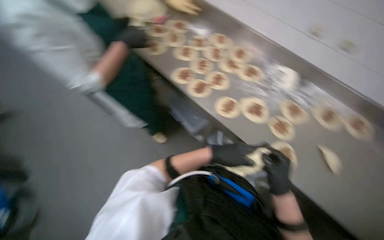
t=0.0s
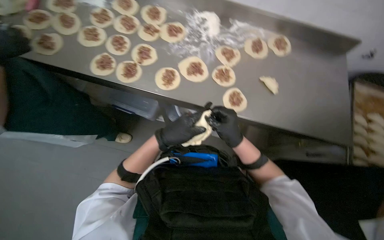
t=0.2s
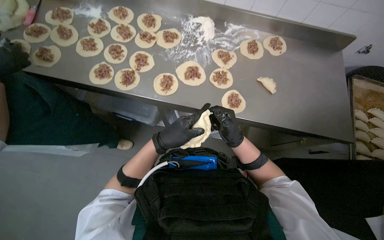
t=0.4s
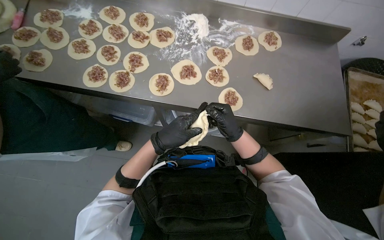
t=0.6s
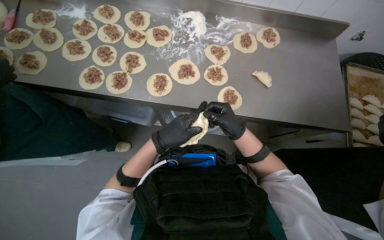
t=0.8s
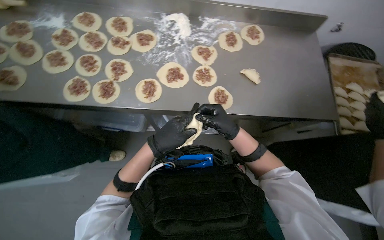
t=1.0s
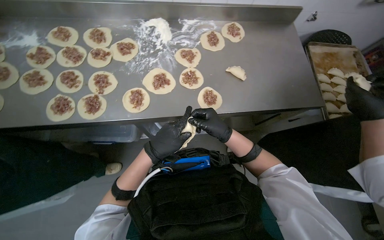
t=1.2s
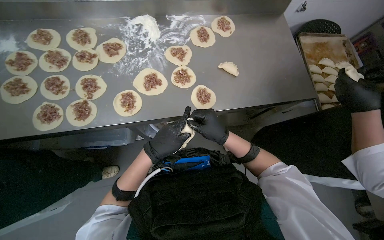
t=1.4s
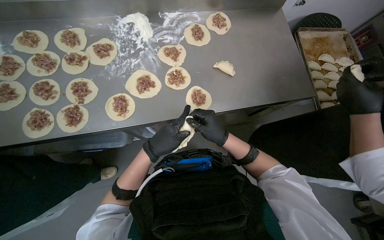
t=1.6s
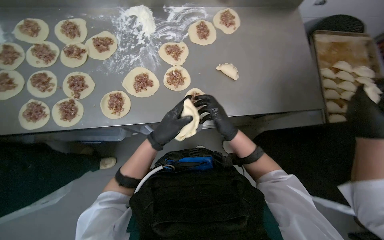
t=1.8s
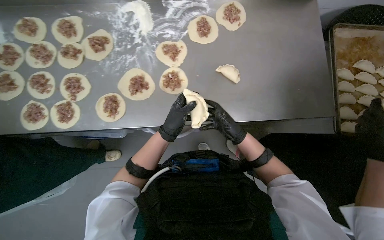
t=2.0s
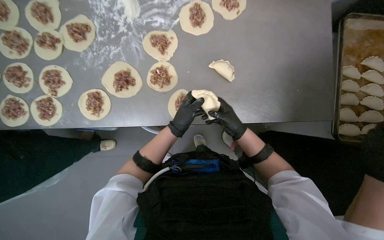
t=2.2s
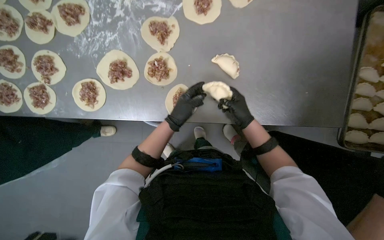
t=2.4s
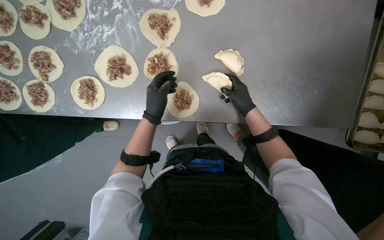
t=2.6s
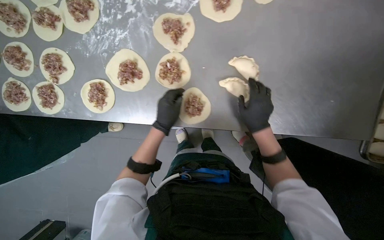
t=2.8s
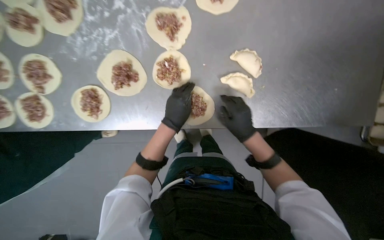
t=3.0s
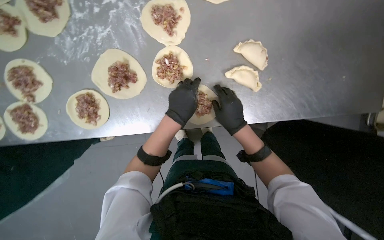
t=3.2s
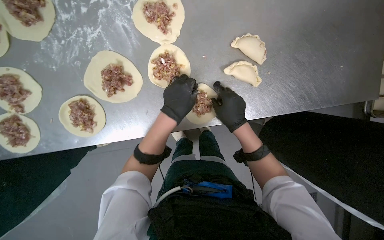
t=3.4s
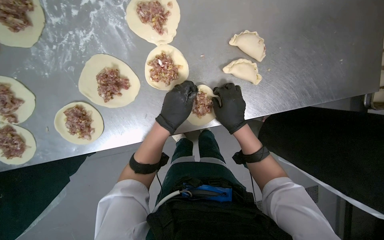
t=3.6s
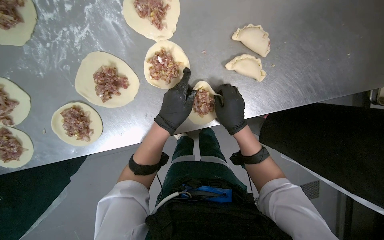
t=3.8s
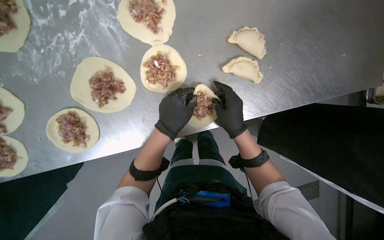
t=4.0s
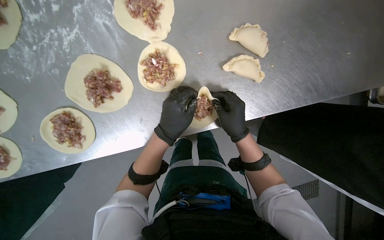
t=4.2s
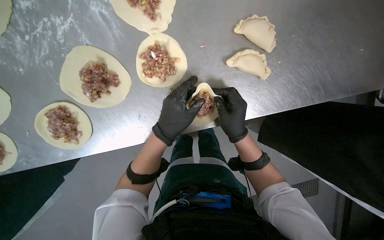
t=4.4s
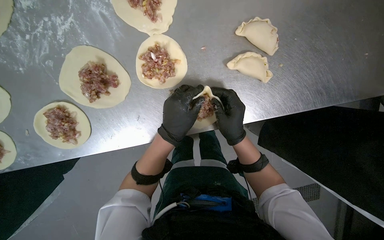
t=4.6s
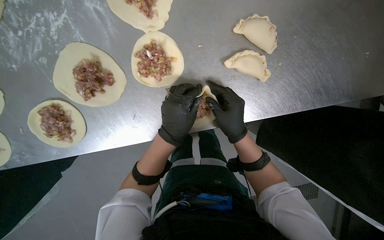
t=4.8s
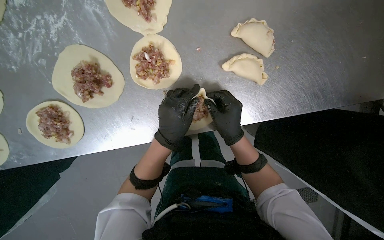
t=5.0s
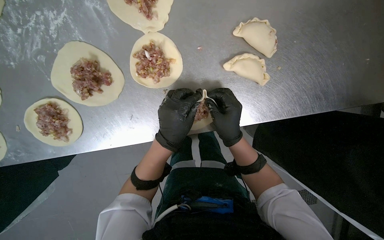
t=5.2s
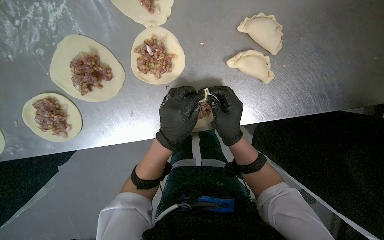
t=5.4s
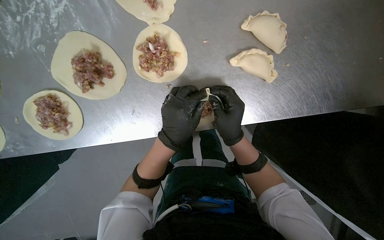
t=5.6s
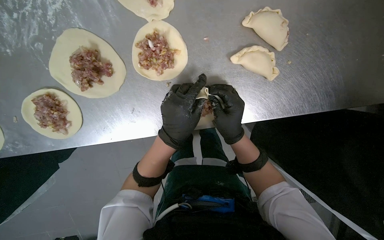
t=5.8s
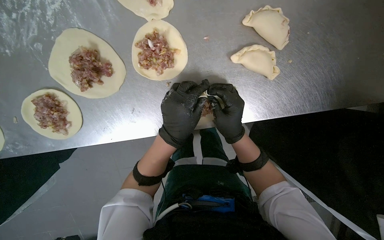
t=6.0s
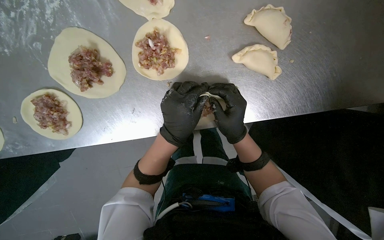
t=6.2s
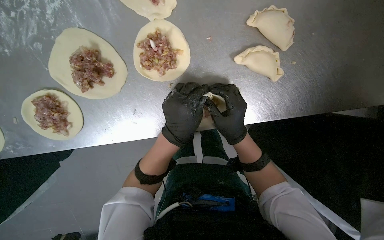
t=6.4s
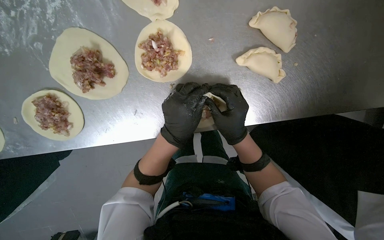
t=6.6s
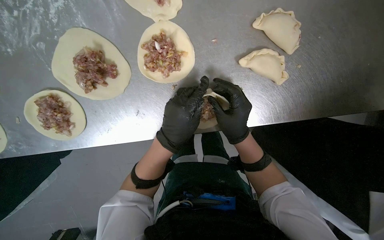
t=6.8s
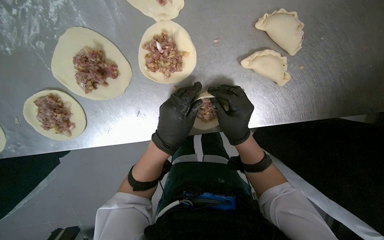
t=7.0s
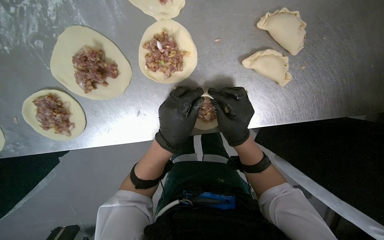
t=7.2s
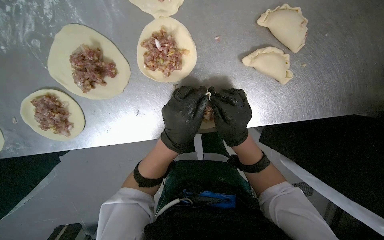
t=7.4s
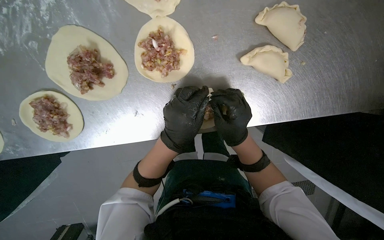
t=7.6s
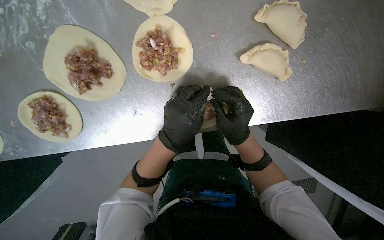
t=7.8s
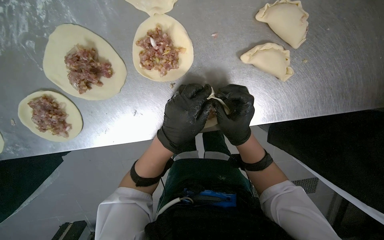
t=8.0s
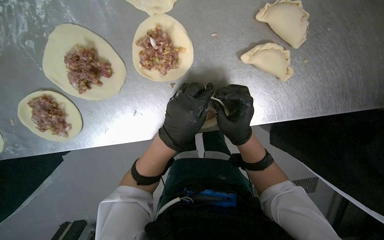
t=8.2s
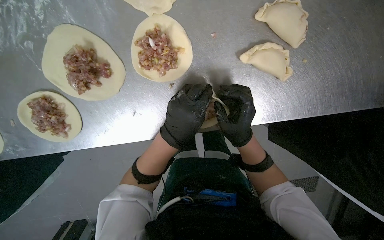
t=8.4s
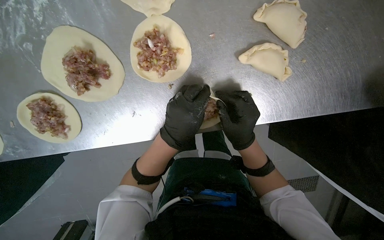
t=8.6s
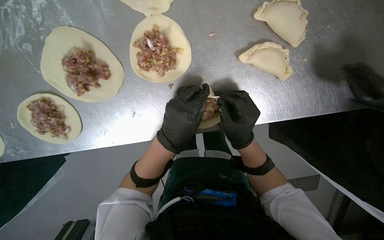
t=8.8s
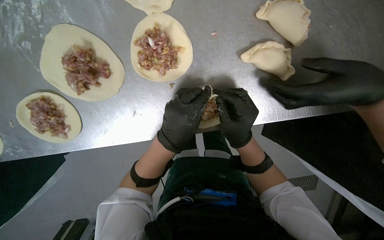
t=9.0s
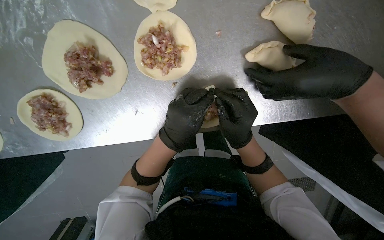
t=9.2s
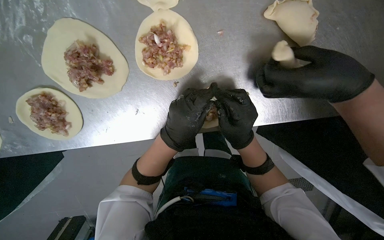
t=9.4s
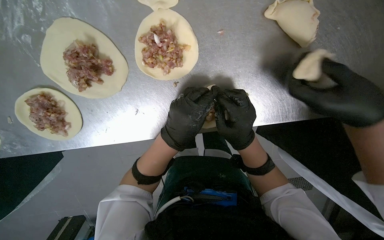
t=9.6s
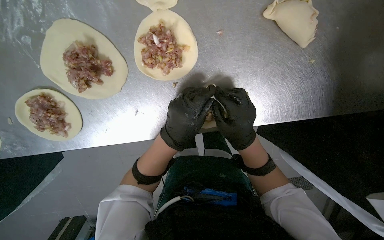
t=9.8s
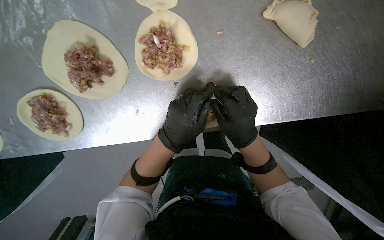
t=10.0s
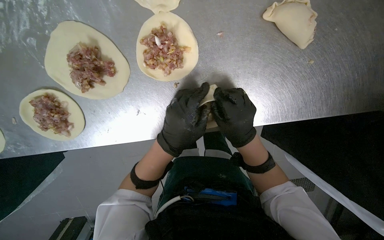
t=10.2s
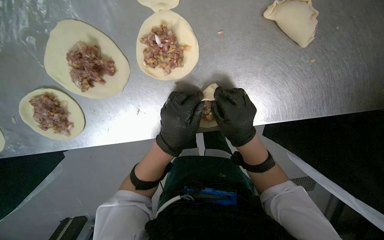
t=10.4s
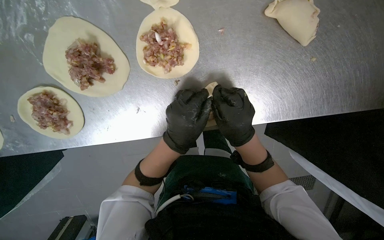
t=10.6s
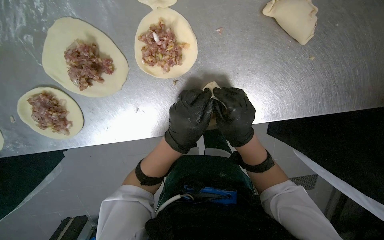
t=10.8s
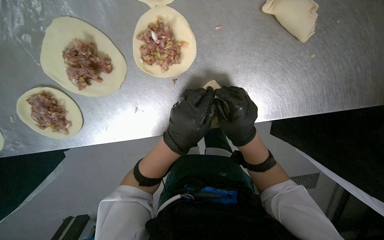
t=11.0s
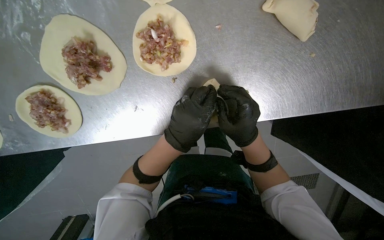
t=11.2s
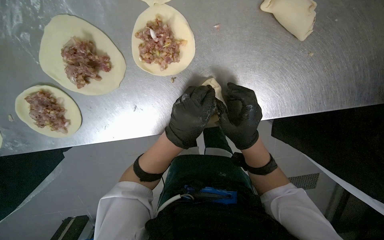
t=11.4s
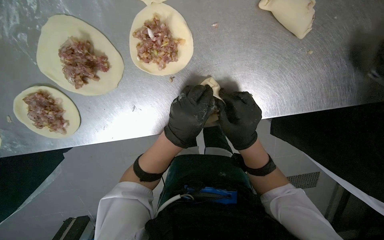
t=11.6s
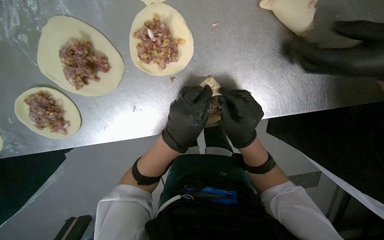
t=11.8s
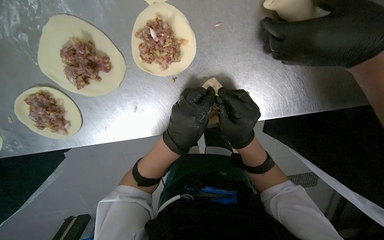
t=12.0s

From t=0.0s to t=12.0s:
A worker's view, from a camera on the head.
Job: preparing food.
The whole recording: Sealing meat-filled dumplings. The worker continues sealing meat-filled dough circles, pinching the edges to form a braided pattern.
From t=0.0s to t=1.6s: The head turns to the right by some 55 degrees. The wearer looks roughly 15 degrees further downward.
From t=1.6s to t=3.0s: The wearer looks about 20 degrees further downward. The left hand goes about 25 cm up the picture and to the right. Meanwhile the right hand heads to the right, covering approximately 15 cm.
From t=3.0s to t=6.0s: The hands make small movements and keep their place.
From t=6.0s to t=12.0s: The hands work in one place, with small movements.

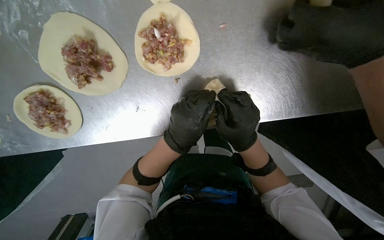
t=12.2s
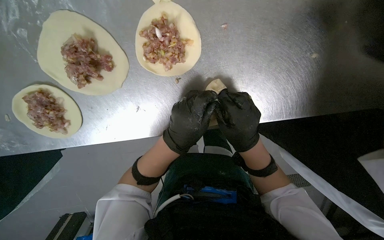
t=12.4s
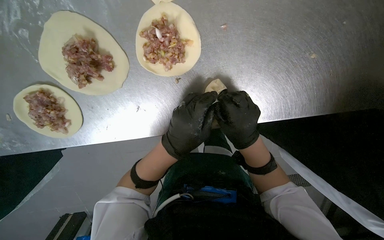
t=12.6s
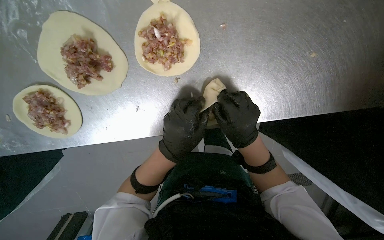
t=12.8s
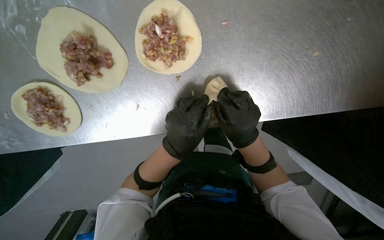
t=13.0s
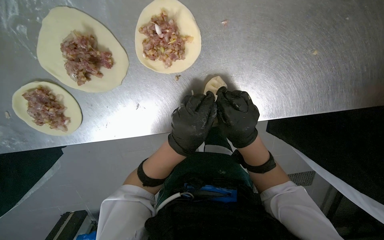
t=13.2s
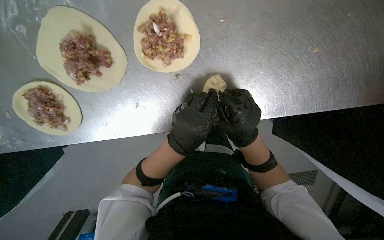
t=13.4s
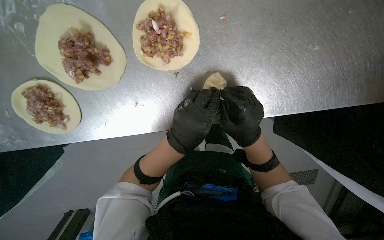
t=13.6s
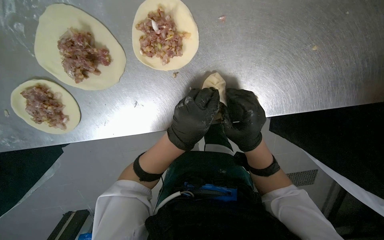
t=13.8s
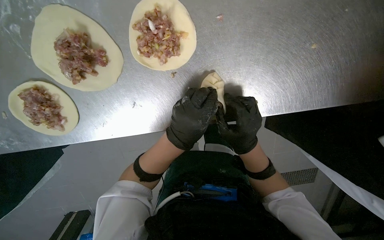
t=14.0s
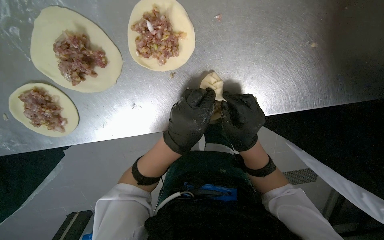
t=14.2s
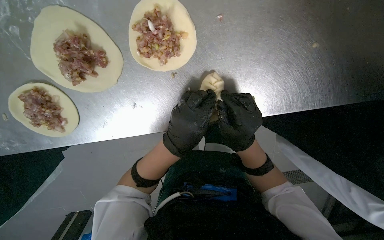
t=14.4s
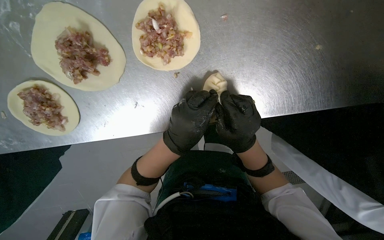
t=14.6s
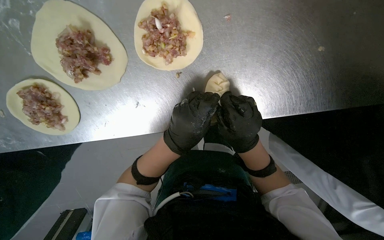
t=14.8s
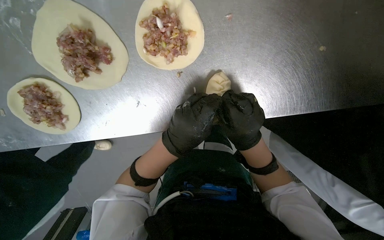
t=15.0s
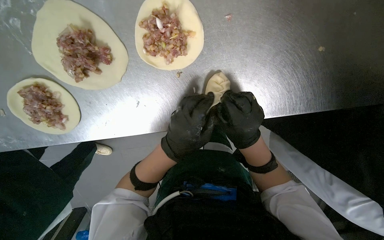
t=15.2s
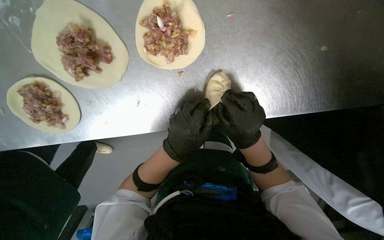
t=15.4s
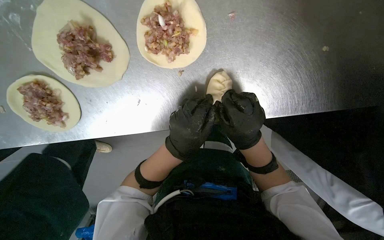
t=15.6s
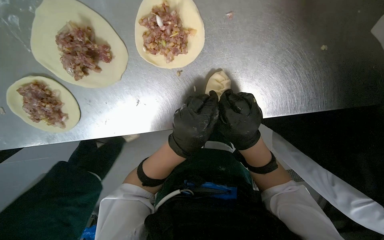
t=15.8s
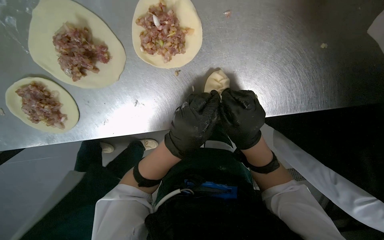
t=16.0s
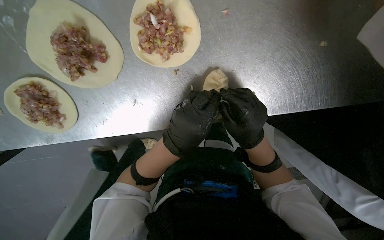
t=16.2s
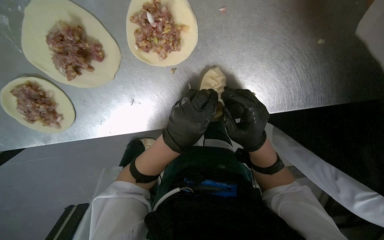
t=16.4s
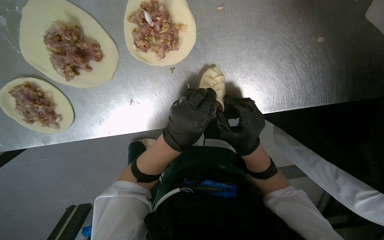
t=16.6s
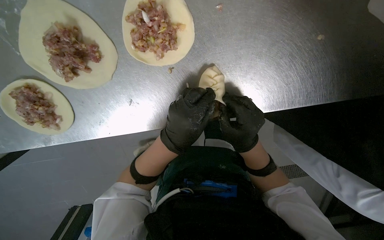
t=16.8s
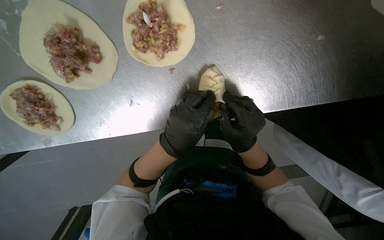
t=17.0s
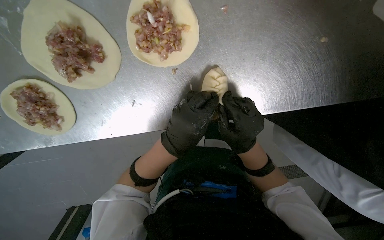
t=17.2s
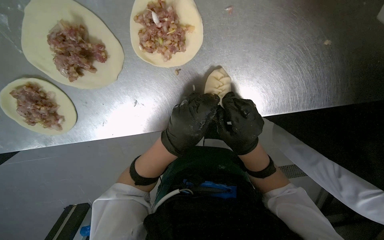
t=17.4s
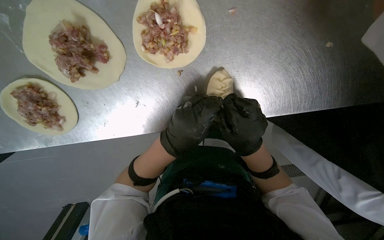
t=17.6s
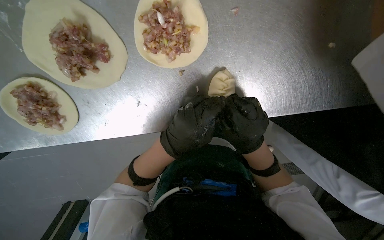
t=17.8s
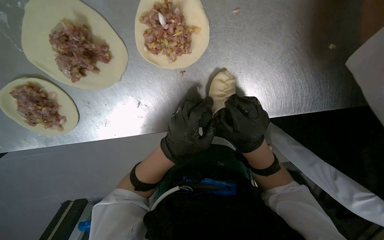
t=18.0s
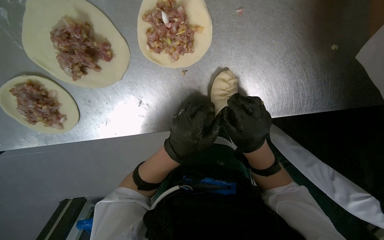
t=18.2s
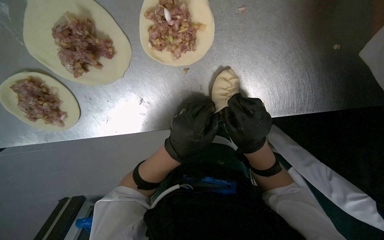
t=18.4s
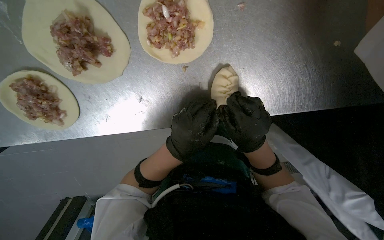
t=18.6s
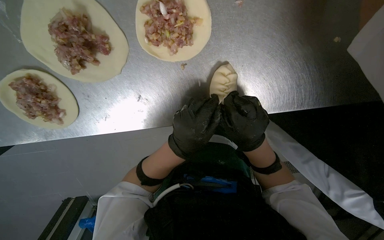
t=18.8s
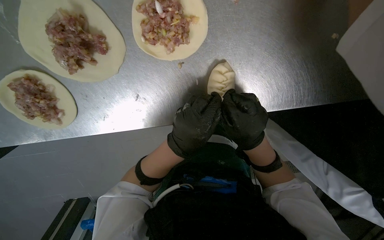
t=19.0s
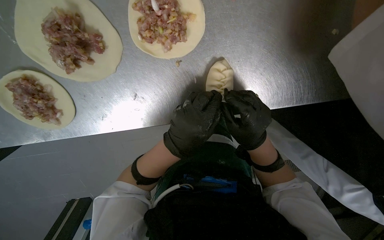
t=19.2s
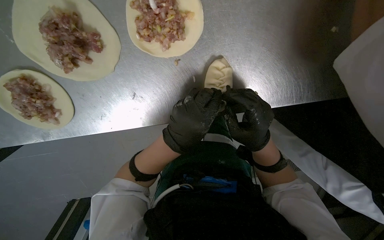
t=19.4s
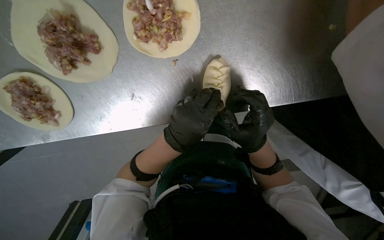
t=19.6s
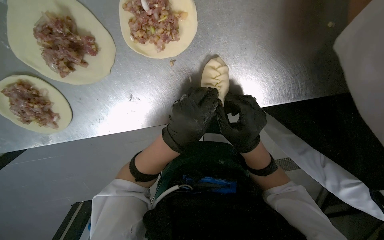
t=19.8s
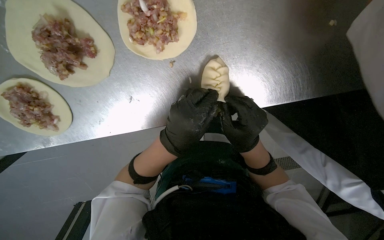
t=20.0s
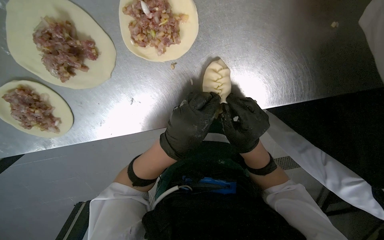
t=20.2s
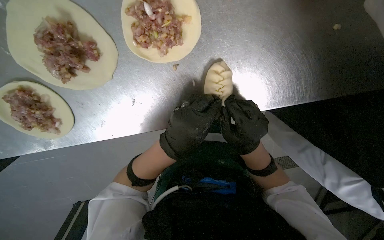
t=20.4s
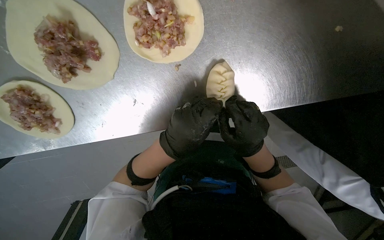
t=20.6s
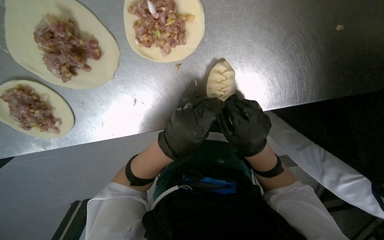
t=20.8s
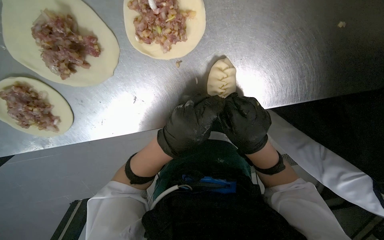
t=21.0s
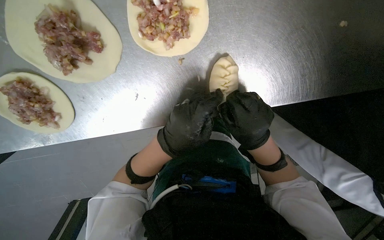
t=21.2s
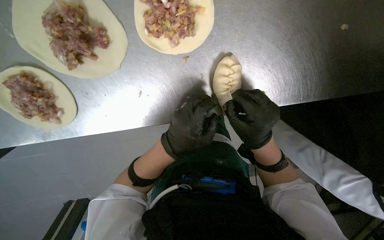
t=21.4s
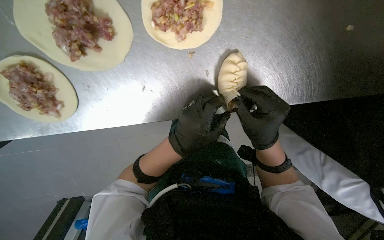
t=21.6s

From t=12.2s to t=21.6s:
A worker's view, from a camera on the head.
Job: preparing food.
The whole recording: Sealing meat-filled dumplings. The worker continues sealing meat-filled dough circles, pinching the edges to form a braided pattern.
From t=12.2s to t=21.6s: The hands stay close to where they were, moving slightly.
